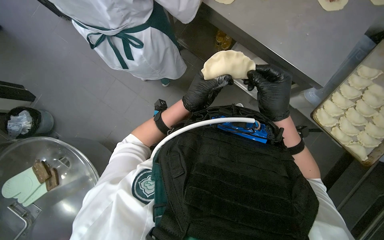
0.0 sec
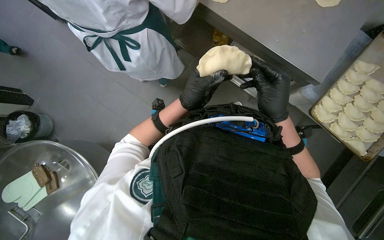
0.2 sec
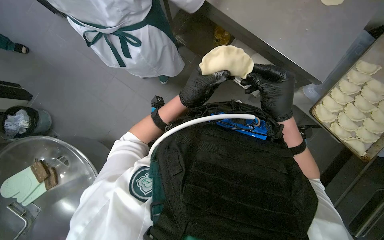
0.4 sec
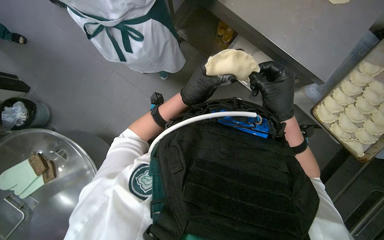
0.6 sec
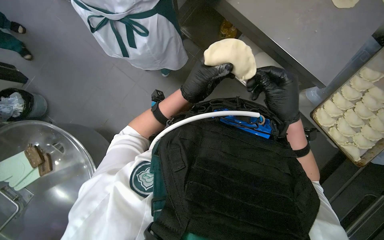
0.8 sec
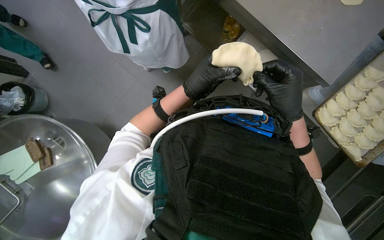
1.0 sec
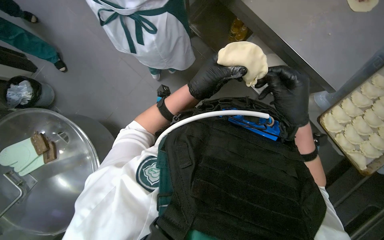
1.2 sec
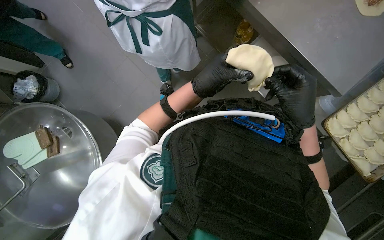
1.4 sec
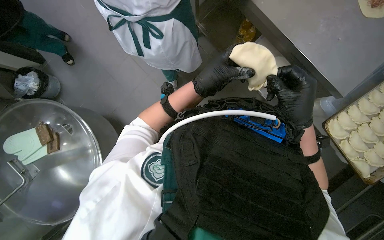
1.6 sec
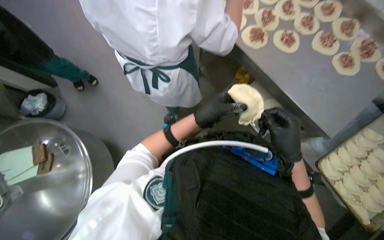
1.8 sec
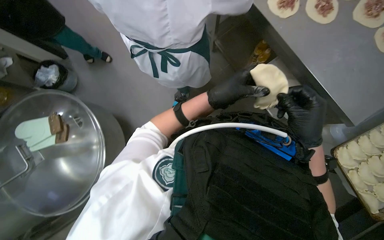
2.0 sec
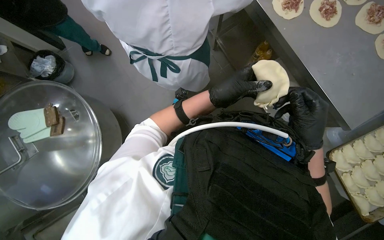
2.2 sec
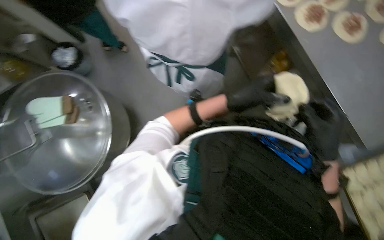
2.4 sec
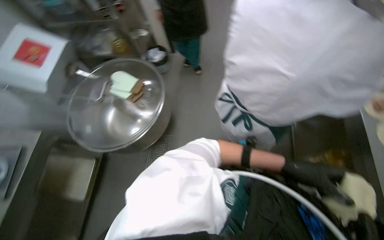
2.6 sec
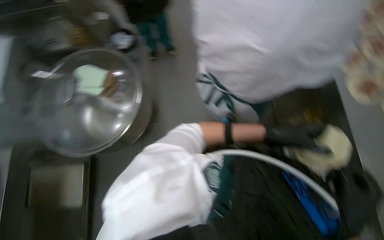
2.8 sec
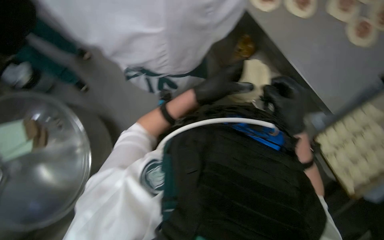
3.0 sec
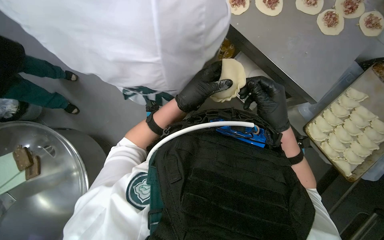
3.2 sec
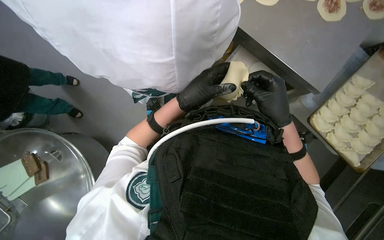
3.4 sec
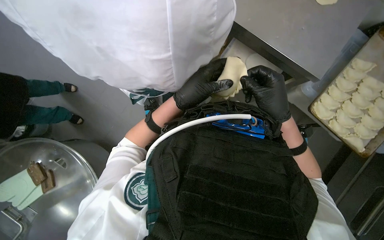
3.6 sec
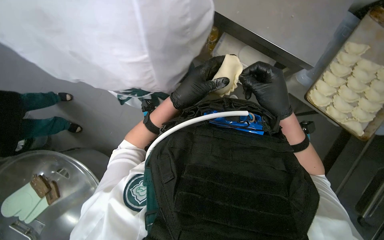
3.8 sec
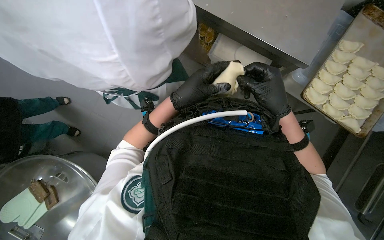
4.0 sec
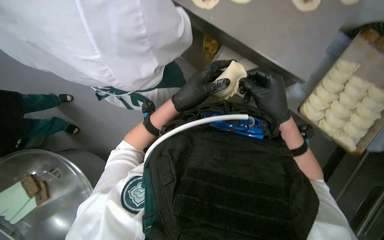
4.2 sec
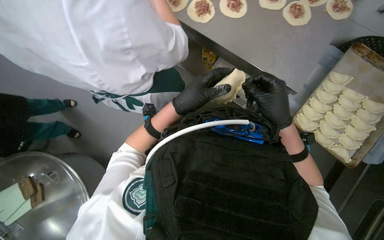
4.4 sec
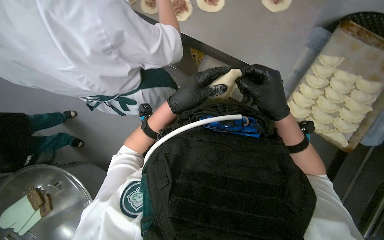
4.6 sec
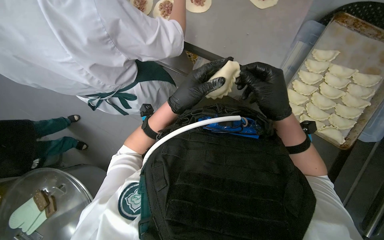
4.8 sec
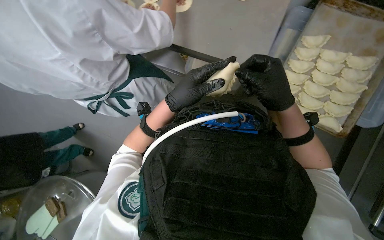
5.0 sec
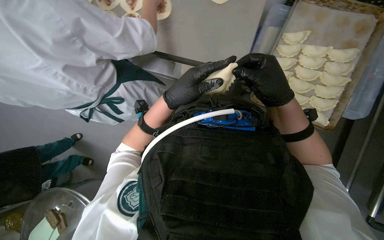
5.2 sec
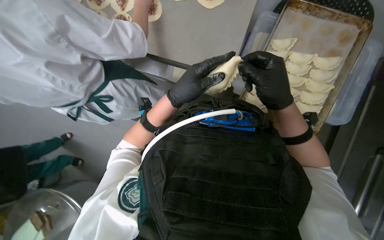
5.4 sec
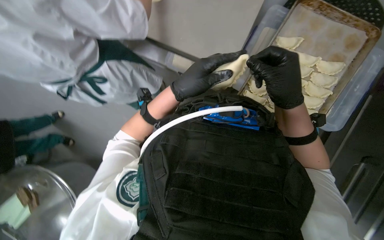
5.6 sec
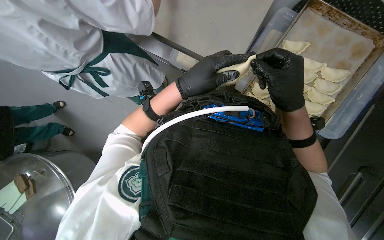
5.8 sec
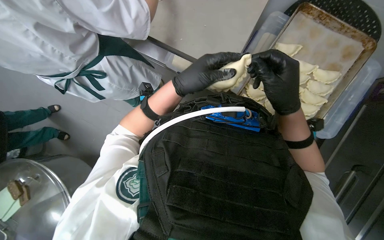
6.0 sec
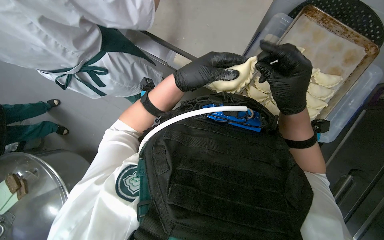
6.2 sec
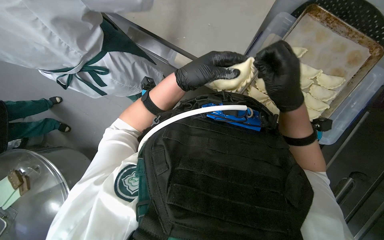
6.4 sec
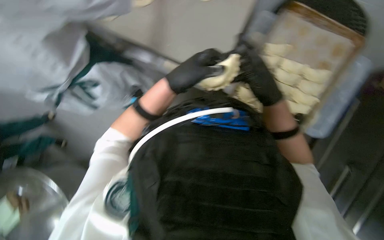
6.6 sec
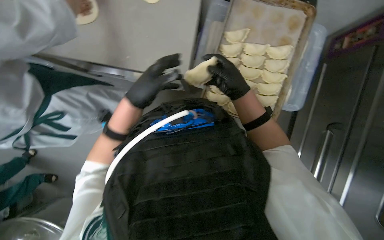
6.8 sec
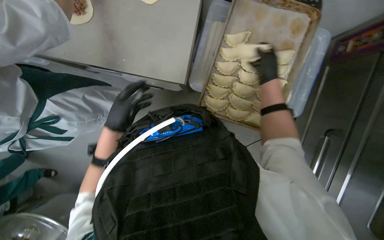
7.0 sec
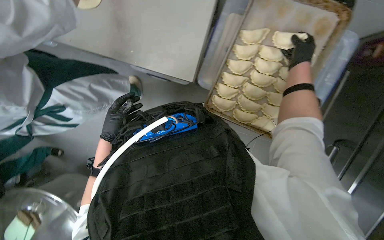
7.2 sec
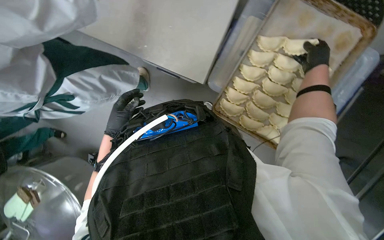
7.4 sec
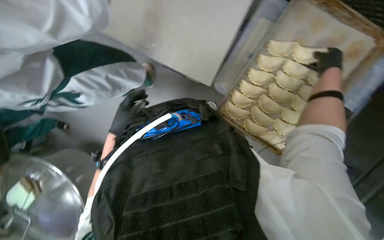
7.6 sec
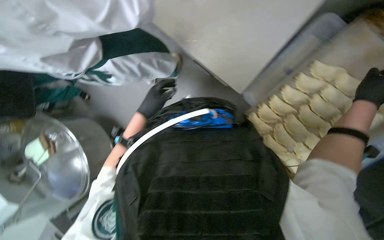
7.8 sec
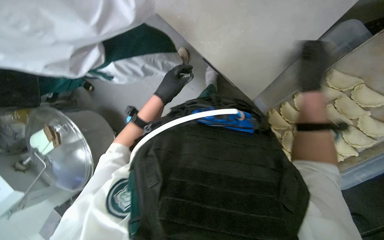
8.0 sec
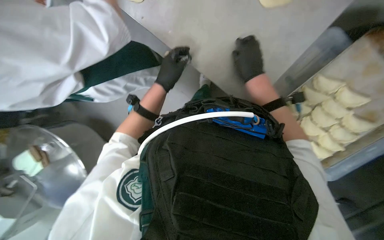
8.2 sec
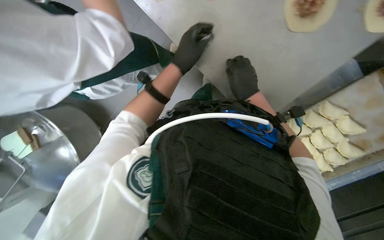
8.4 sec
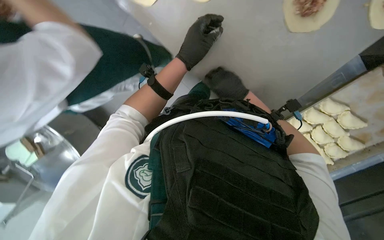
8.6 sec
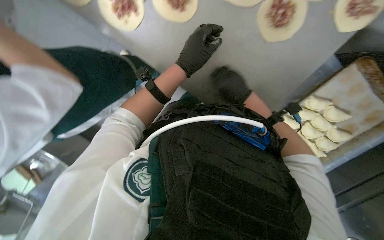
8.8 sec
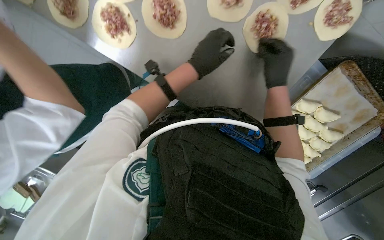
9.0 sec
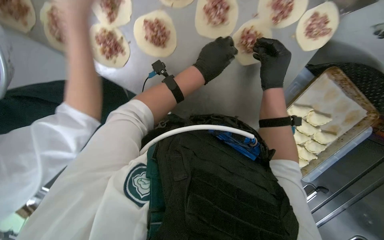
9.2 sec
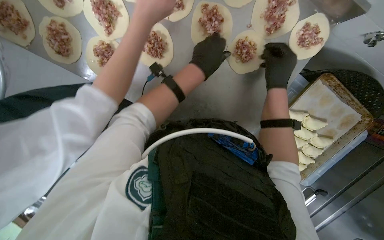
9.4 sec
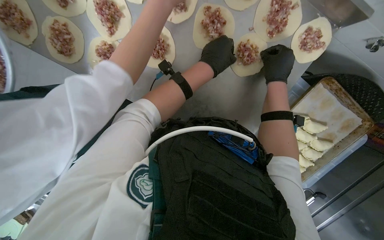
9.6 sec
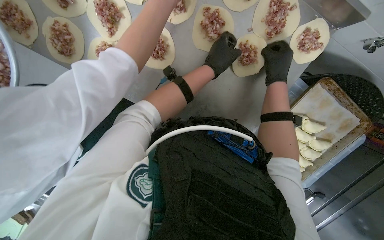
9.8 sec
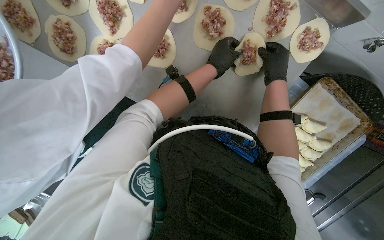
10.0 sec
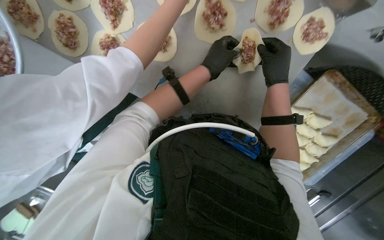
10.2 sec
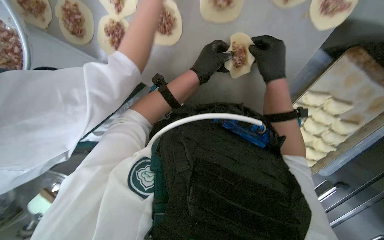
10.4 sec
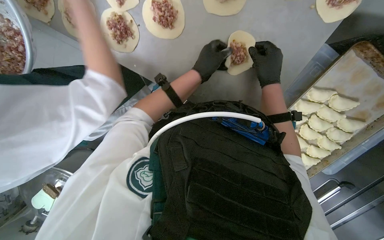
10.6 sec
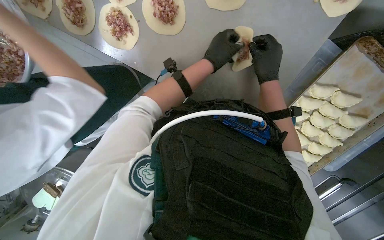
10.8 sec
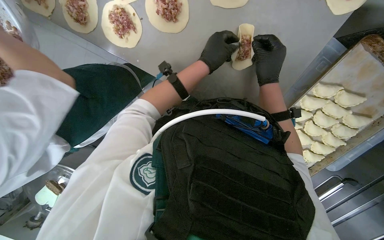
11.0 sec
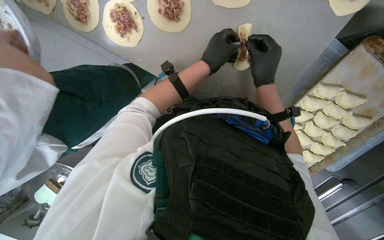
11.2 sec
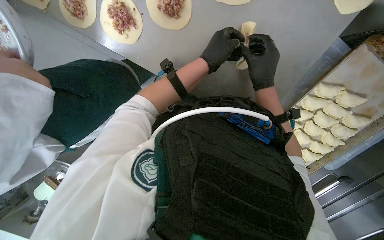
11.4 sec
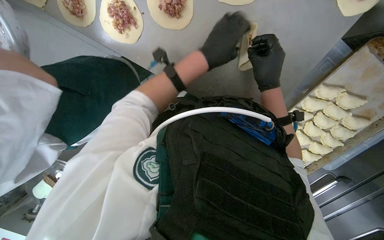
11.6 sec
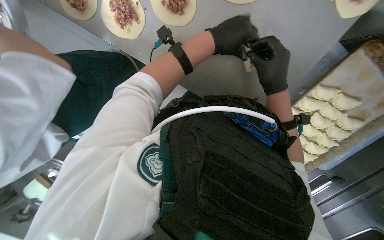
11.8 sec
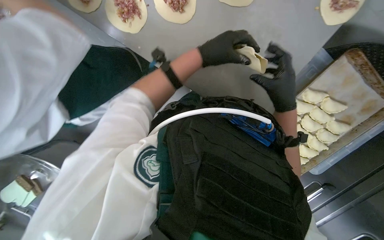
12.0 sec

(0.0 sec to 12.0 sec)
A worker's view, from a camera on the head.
Job: preparing food.
The whole recording: Folding meat-filled dough into dumplings. The worker folds dough circles filled with meat into dumplings and places them on a tray.
0.0 sec - 1.6 sec: The hands are busy where they are.
6.0 sec - 7.6 sec: The right hand is displaced up the picture, to the right and farther from the camera by about 50 cm, while the left hand shifts some 20 cm farther from the camera and to the left.
7.6 sec - 9.0 sec: The left hand is displaced up the picture and to the right by roughly 40 cm. The right hand moves to the left, roughly 30 cm.
9.0 sec - 10.4 sec: The hands work in one place, with small movements.
10.4 sec - 12.0 sec: The right hand goes roughly 10 cm down the picture.

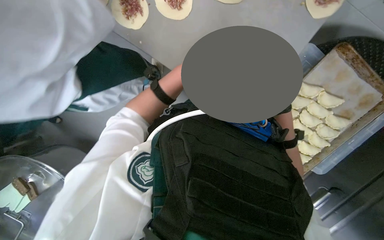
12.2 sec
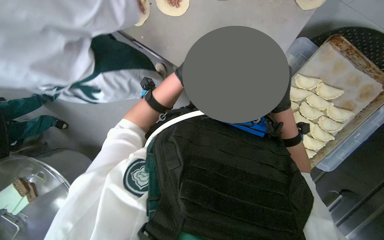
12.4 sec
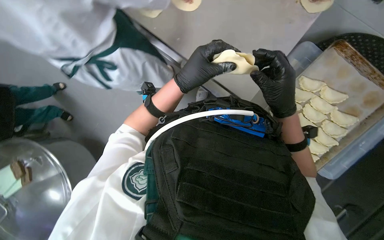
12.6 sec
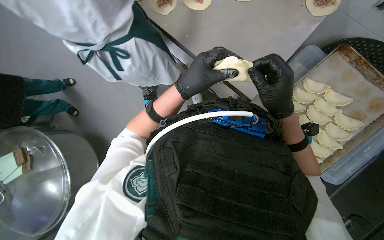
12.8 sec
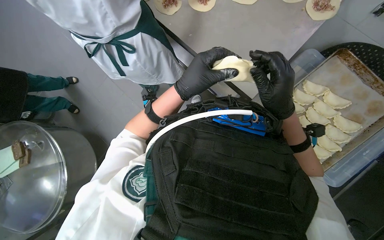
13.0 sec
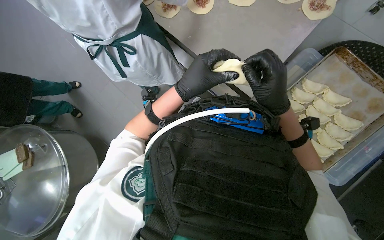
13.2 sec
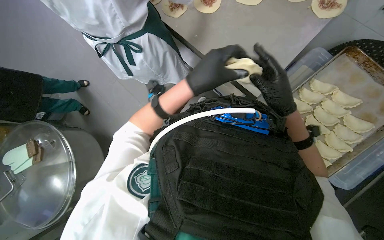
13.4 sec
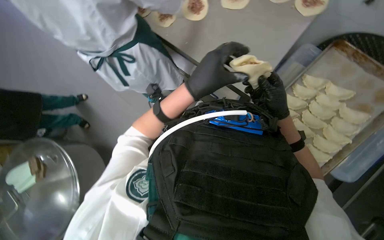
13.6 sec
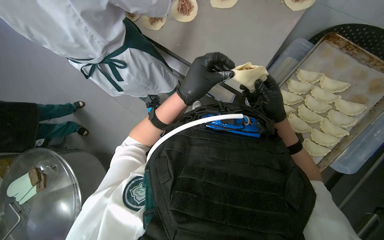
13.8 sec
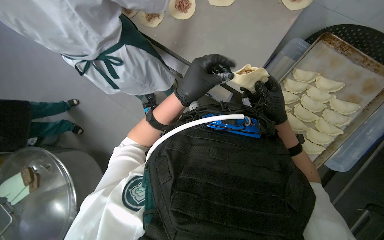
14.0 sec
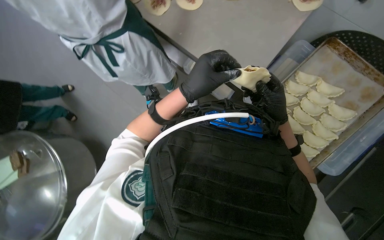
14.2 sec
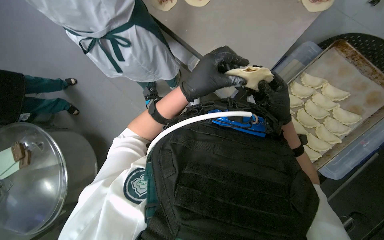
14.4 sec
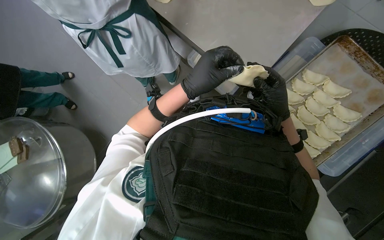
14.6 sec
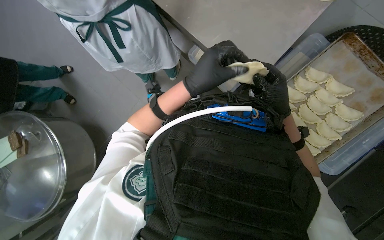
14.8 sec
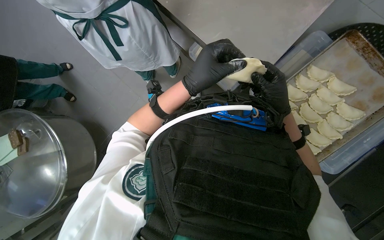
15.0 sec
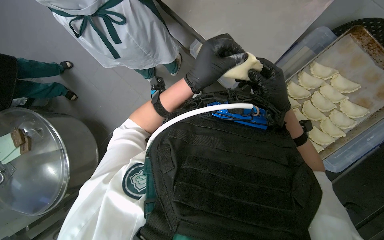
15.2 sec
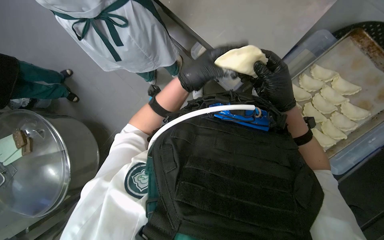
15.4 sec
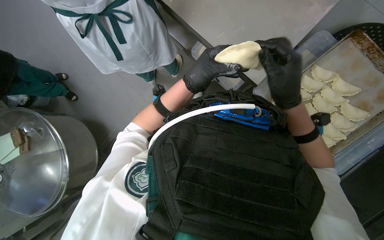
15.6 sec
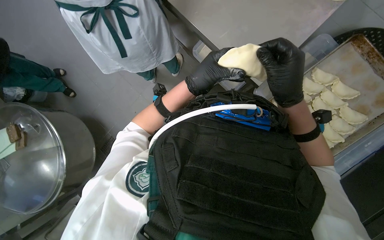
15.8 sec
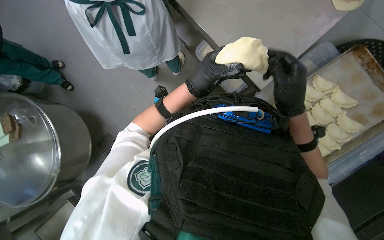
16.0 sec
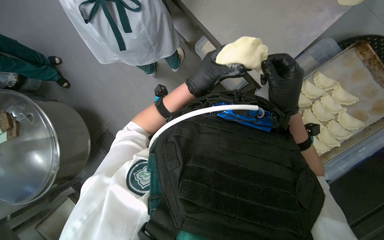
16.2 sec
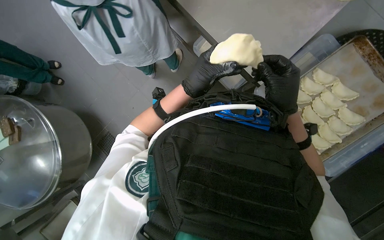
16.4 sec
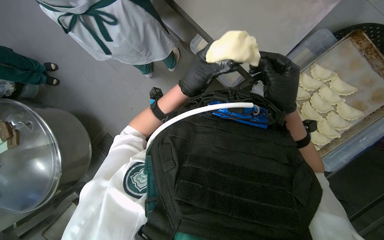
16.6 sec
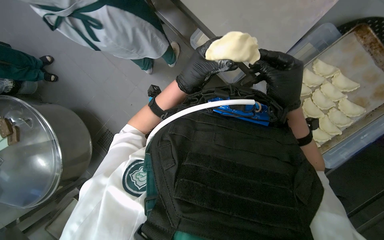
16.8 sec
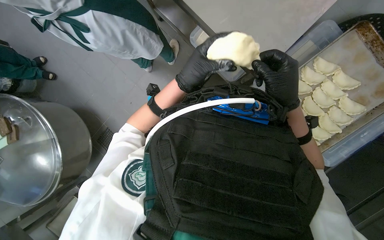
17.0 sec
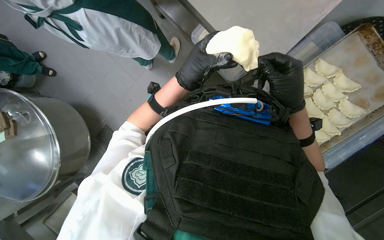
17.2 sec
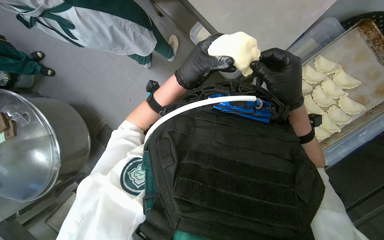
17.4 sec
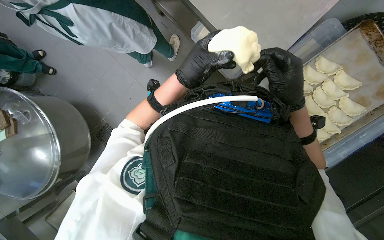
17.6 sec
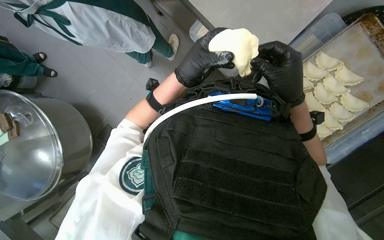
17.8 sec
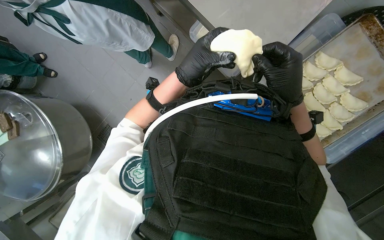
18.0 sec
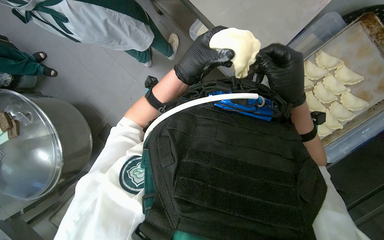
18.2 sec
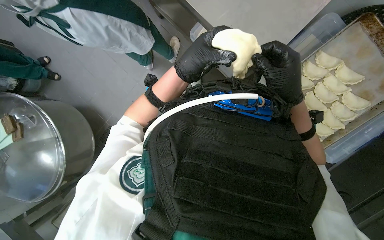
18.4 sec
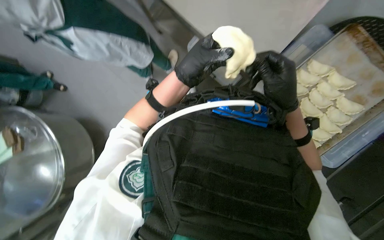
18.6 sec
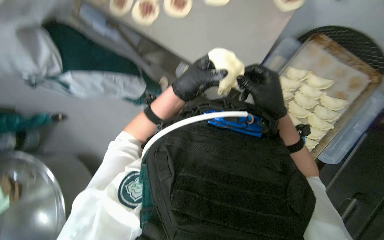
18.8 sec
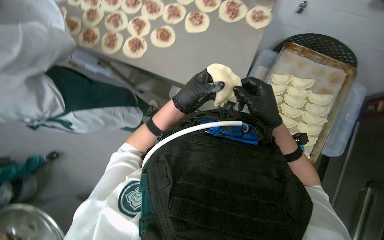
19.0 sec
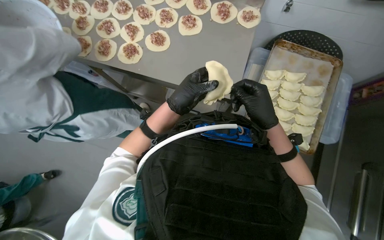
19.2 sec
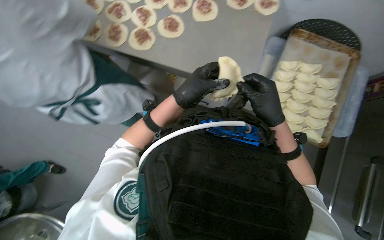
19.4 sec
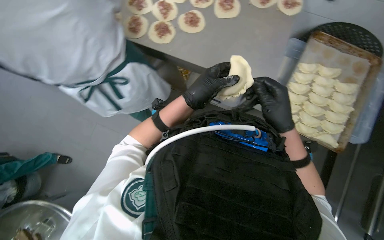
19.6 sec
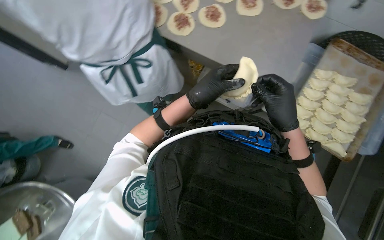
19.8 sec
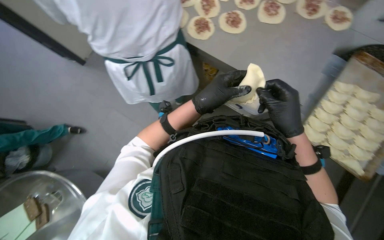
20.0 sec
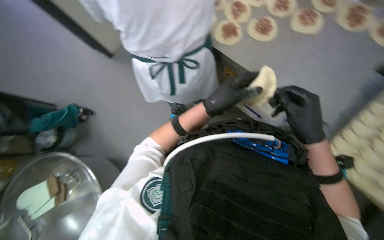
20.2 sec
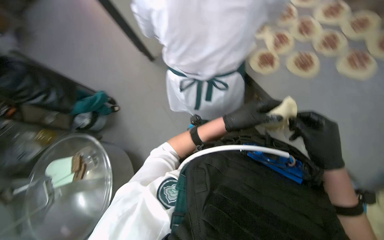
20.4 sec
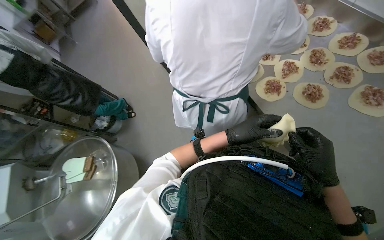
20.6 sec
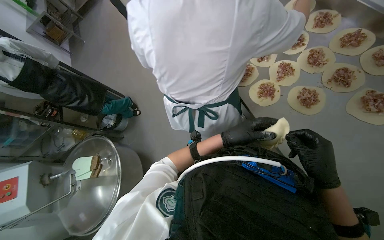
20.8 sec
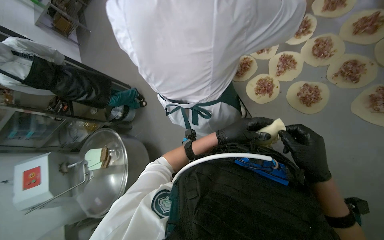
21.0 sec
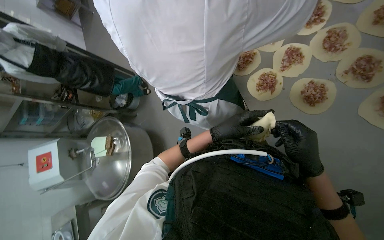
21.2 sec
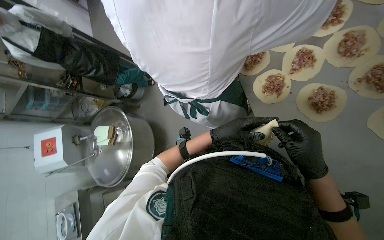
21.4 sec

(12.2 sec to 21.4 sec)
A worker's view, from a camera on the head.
Job: preparing food.
The whole recording: Folding meat-filled dough into dumplings. The worker folds dough circles filled with meat into dumplings and places them on a tray.
12.2 sec - 18.4 sec: The hands stay close to where they were, moving slightly.
18.4 sec - 19.8 sec: The view tilts approximately 15 degrees upward.
19.8 sec - 21.4 sec: The head rotates roughly 50 degrees to the left.
